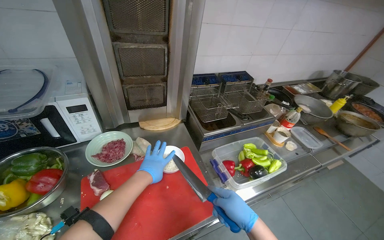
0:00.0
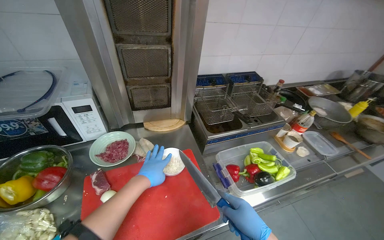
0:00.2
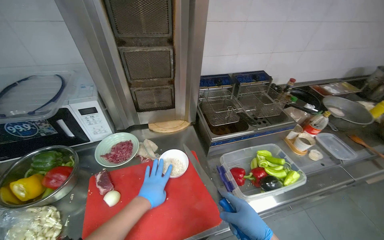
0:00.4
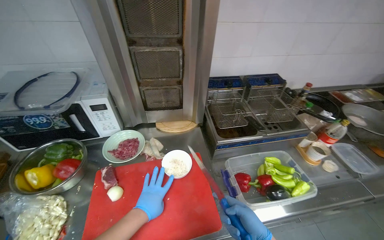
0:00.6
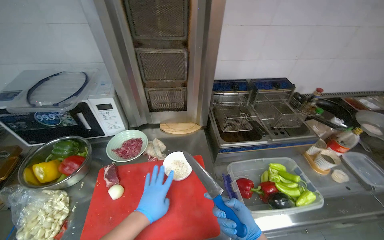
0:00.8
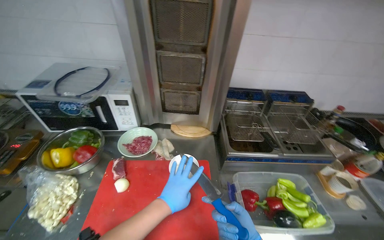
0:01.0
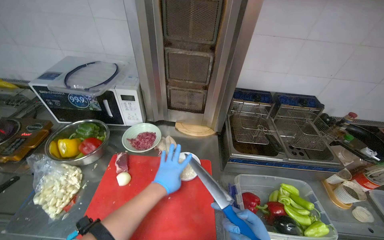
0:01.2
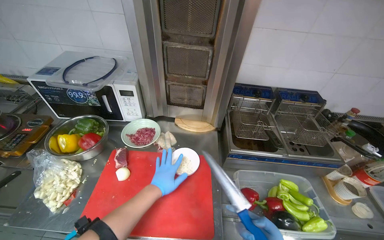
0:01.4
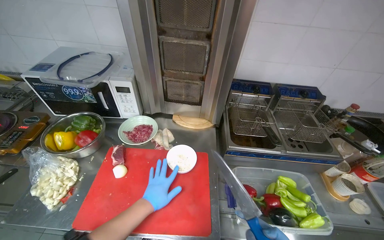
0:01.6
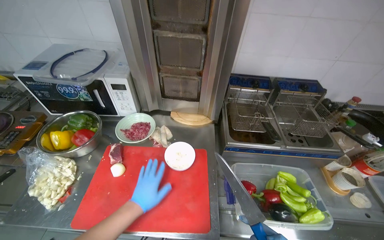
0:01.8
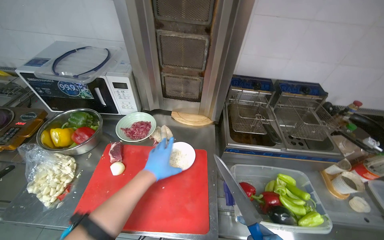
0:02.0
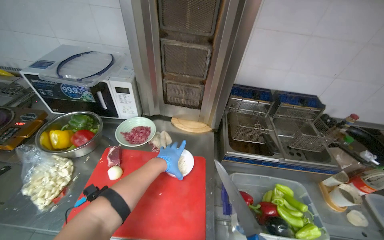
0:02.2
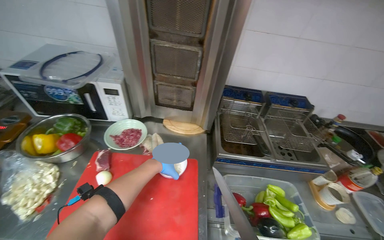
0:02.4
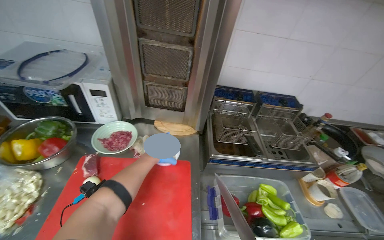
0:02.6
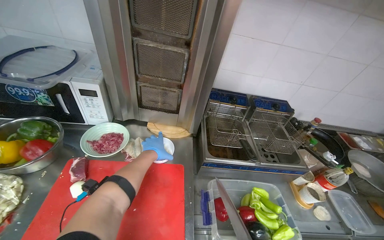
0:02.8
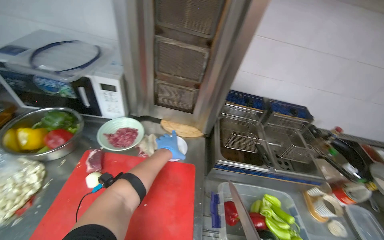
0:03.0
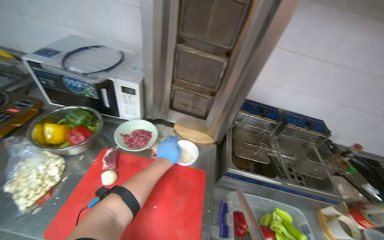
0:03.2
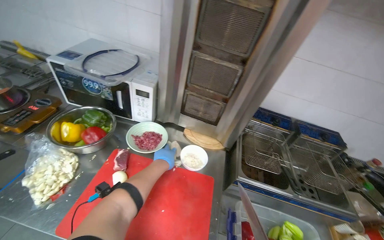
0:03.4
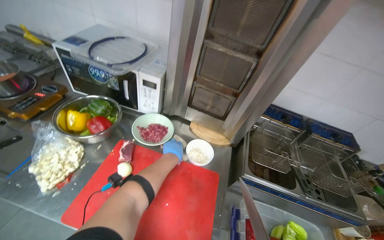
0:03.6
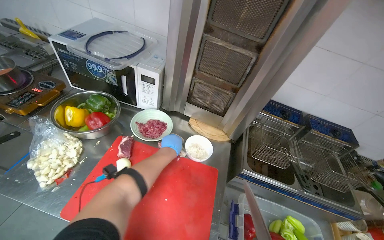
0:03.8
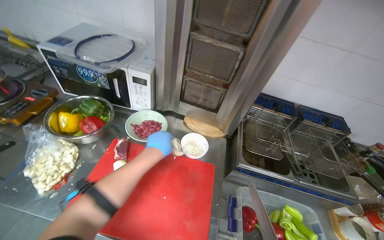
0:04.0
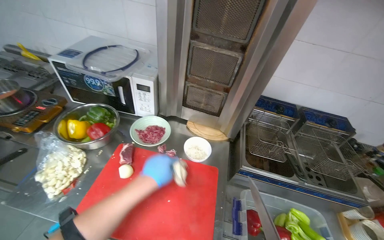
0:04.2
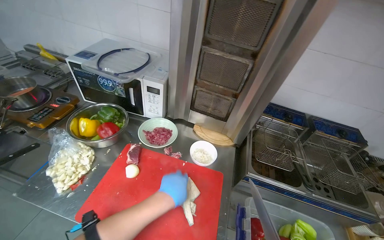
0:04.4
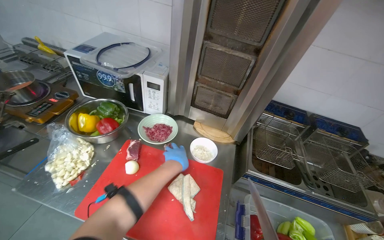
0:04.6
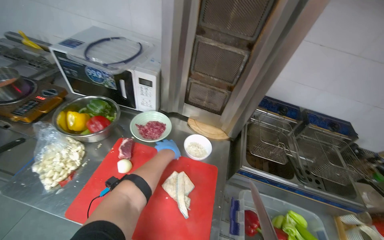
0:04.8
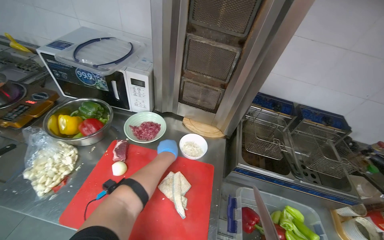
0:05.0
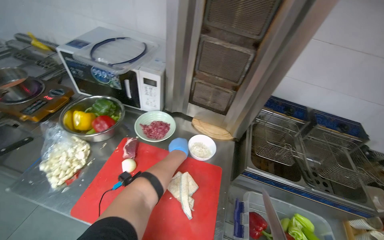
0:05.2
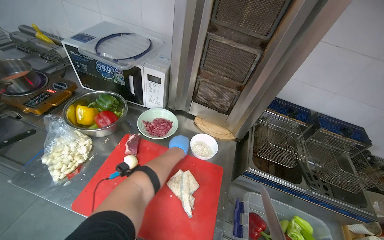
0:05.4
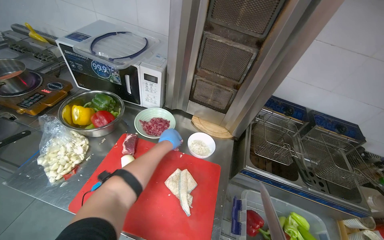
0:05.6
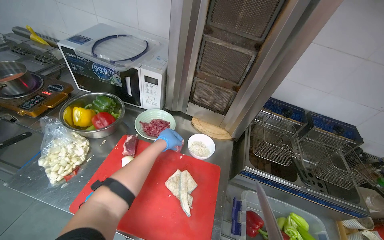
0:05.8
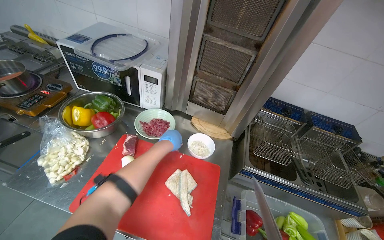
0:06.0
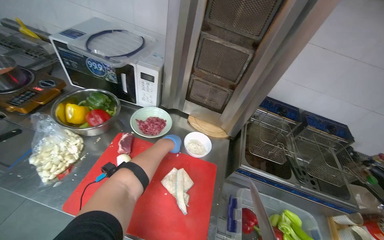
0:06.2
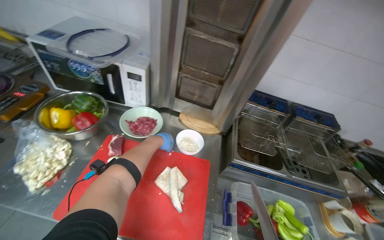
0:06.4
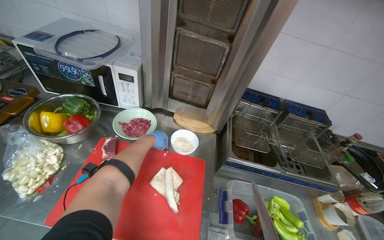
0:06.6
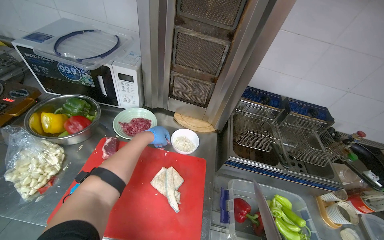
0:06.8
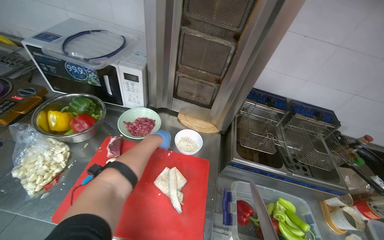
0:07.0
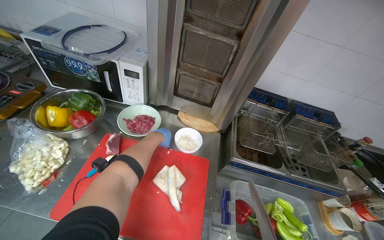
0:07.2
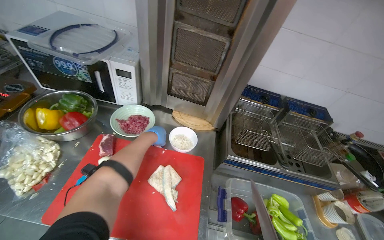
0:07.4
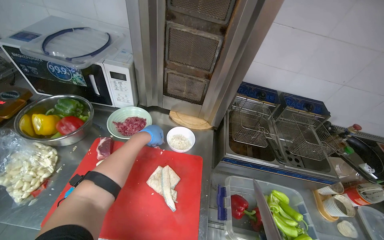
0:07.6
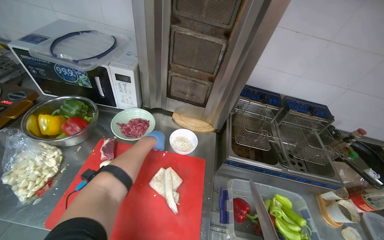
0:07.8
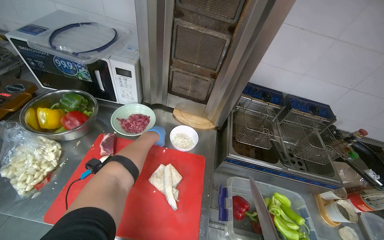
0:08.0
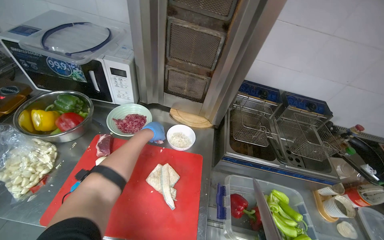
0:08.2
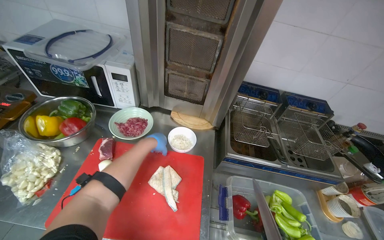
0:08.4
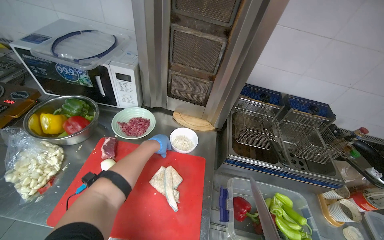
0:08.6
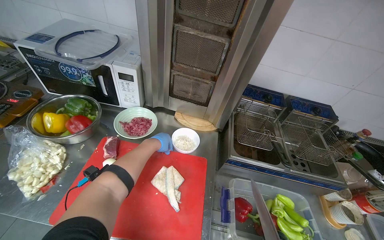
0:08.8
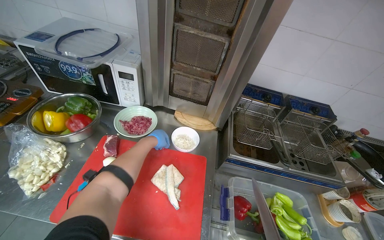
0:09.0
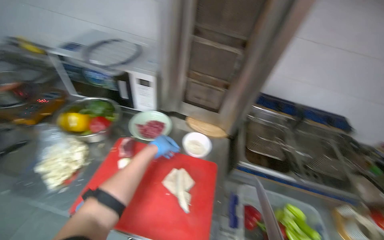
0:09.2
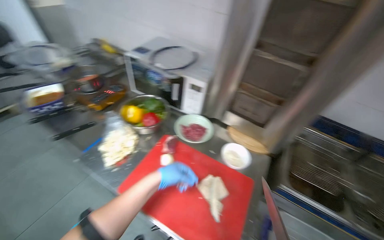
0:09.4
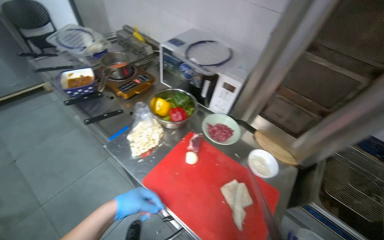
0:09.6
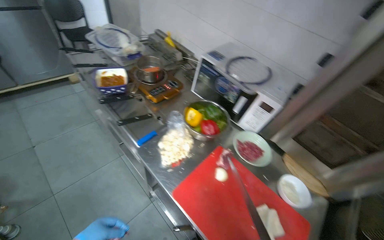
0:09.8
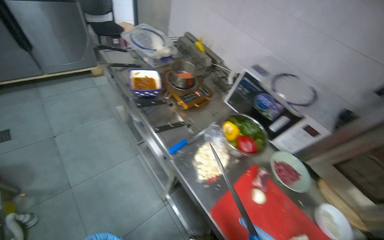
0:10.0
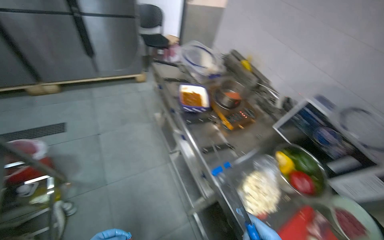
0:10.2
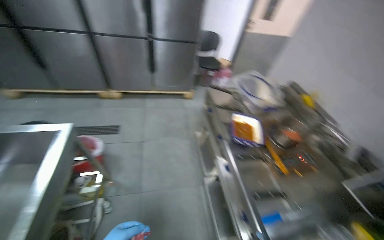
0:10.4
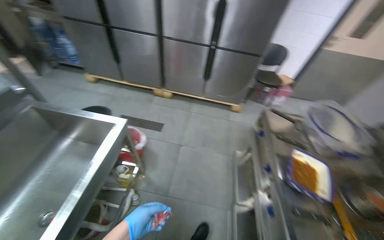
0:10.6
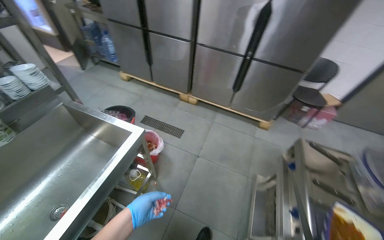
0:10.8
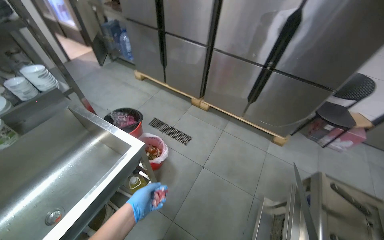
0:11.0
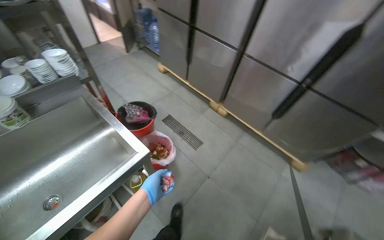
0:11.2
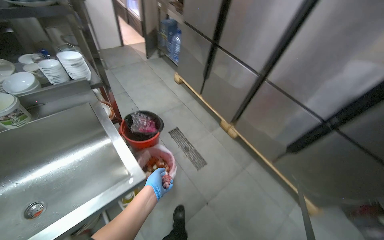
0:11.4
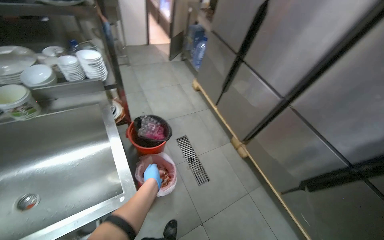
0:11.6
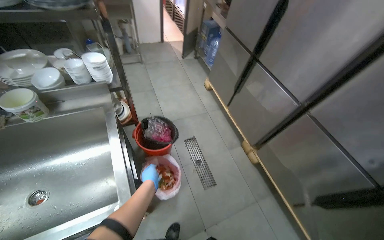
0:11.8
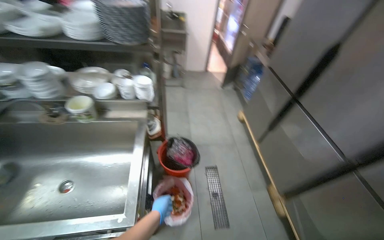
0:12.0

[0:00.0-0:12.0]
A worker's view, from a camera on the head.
Job: preparing food.
The whole recording: Chopping onions on cutting board. The worker chops onions on a red cutting board and performs other kitchen tasks in between.
0:00.0 to 0:01.6: The wearer's head swings about 30 degrees to the left. The left hand shifts roughly 10 cm down the picture.
0:01.6 to 0:03.0: The left hand travels up the picture, farther from the camera and to the right by roughly 25 cm.
0:03.0 to 0:04.4: The left hand travels nearer to the camera by some 15 cm.
0:04.4 to 0:06.0: The left hand is displaced farther from the camera and up the picture by about 20 cm.
0:09.0 to 0:10.4: The camera is carried roughly 80 cm. The head rotates about 70 degrees to the left. The view tilts some 10 degrees upward.
0:10.4 to 0:12.0: The wearer moves approximately 90 cm. The wearer looks some 95 degrees further to the left.

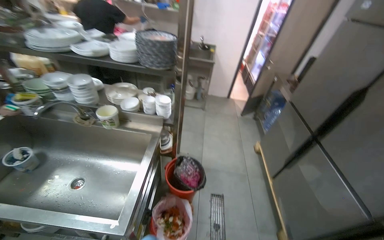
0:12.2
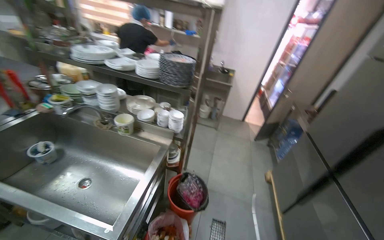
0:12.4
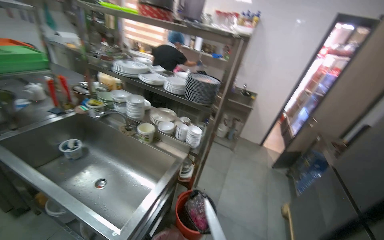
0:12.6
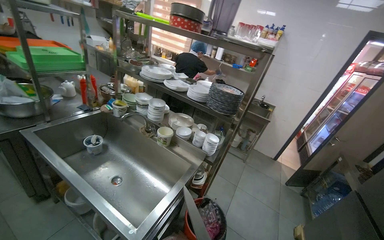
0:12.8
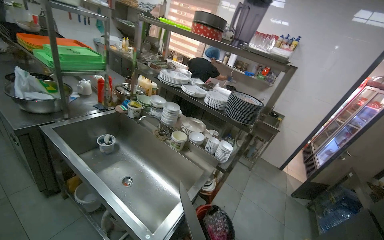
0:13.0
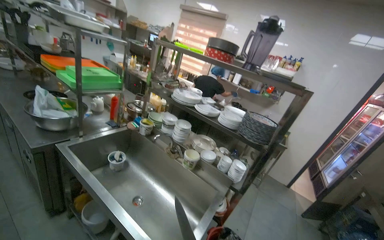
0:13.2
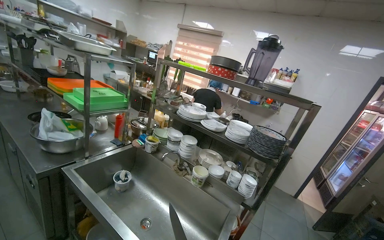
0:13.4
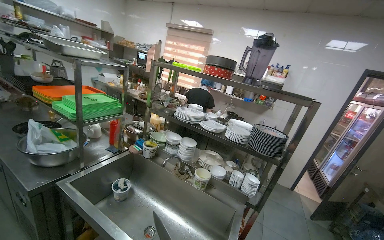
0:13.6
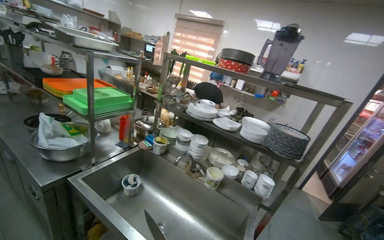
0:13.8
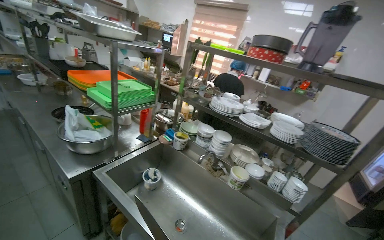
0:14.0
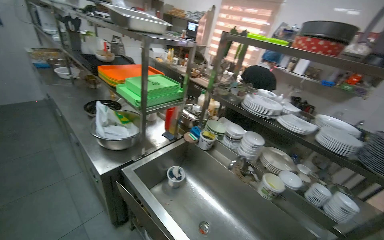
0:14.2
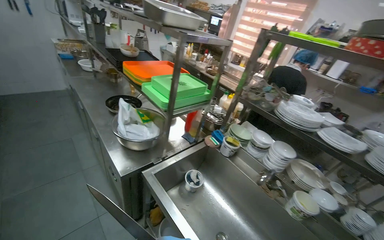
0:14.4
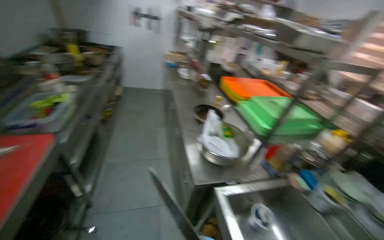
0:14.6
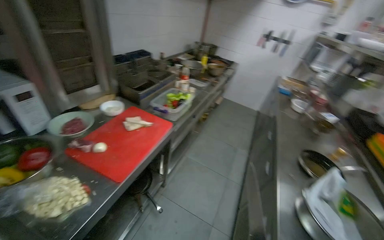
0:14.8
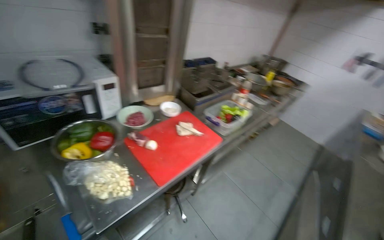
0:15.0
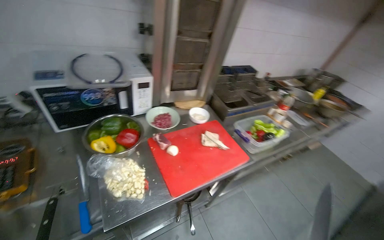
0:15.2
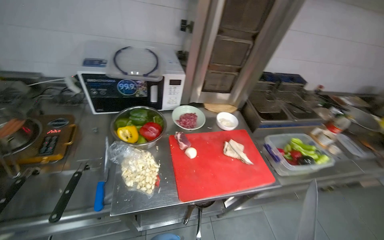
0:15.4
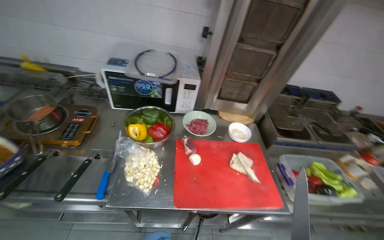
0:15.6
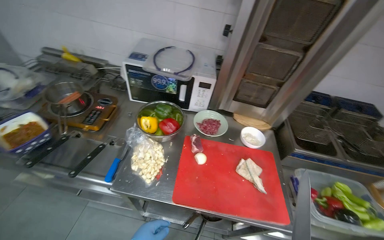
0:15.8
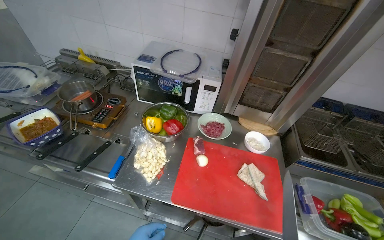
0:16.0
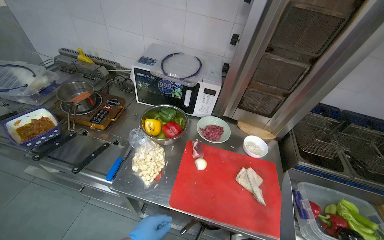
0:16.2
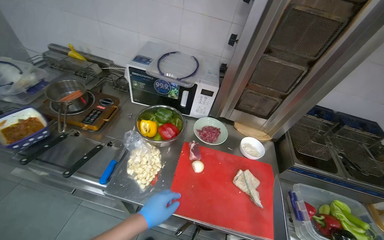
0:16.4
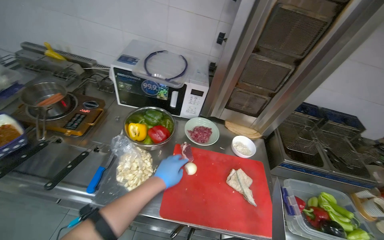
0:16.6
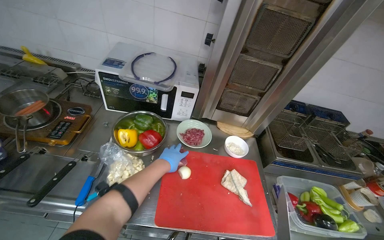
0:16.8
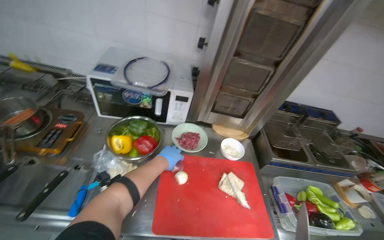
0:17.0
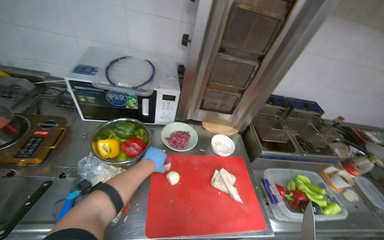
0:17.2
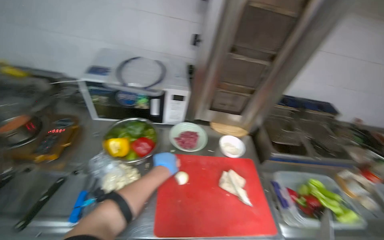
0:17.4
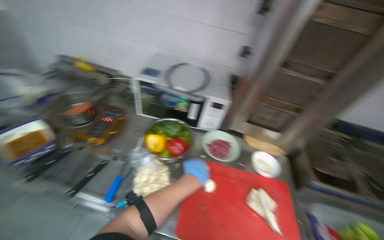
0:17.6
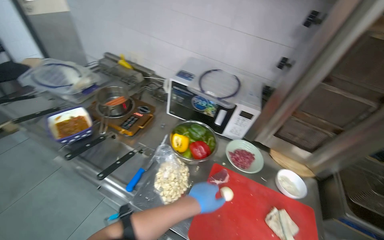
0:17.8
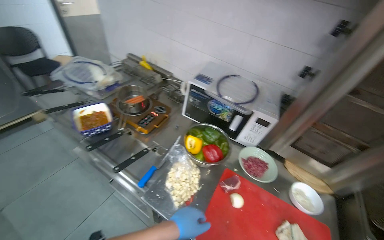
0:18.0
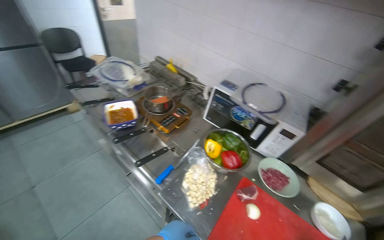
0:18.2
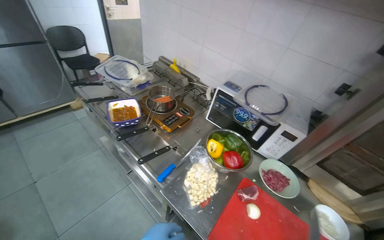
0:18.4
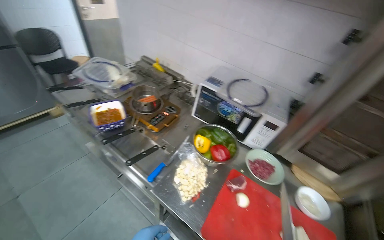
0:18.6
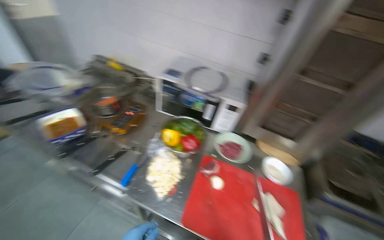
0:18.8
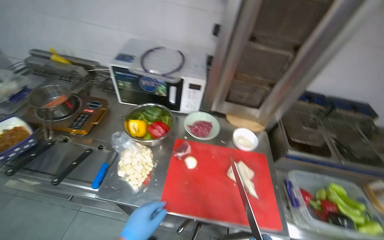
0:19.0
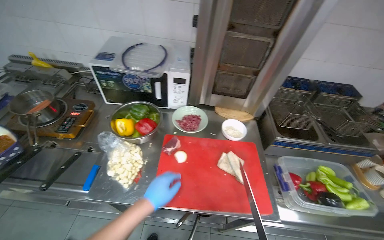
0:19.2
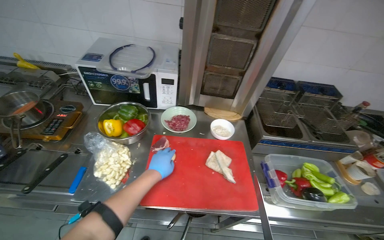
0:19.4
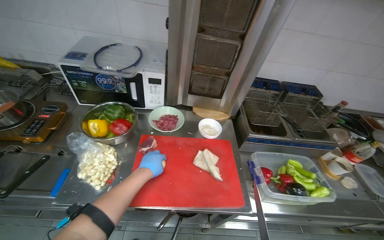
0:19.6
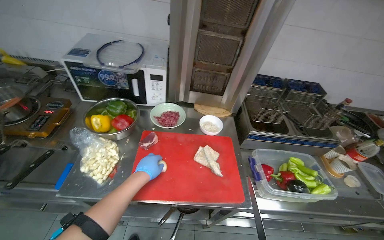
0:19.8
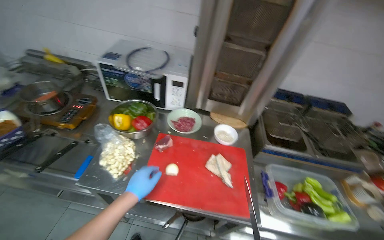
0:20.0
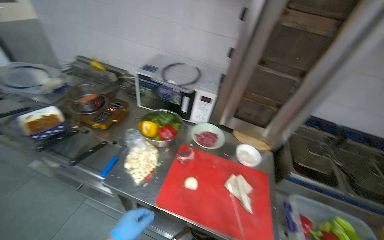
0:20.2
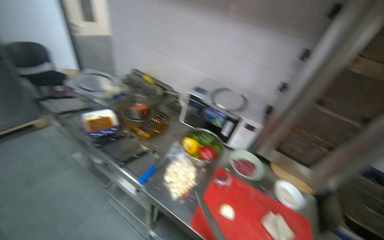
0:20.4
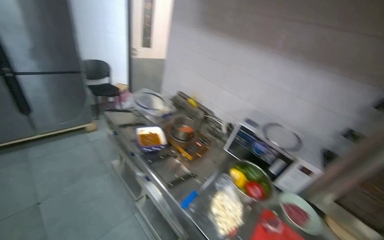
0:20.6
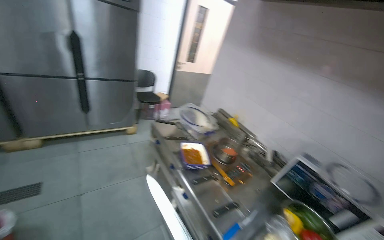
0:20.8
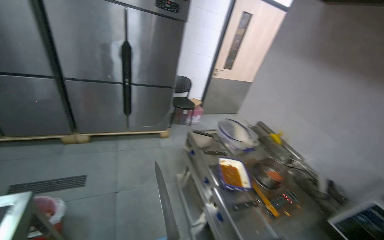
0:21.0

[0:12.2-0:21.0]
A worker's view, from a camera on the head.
Job: preparing food.
The whole recording: Chopping onions on cutting board. The worker chops onions on a red cutting board and performs other kitchen tasks in between.
0:12.2 to 0:13.6: The camera travels about 40 cm. The wearer looks roughly 25 degrees further to the left. The camera pitches upward, by about 25 degrees.
0:13.6 to 0:15.2: The camera travels some 80 cm. The wearer's head swings about 120 degrees to the left.
0:15.2 to 0:16.6: The wearer looks about 35 degrees further to the left.
0:16.6 to 0:18.0: The wearer looks approximately 25 degrees further to the left.
0:18.0 to 0:19.6: The wearer looks about 30 degrees further to the right.
0:19.6 to 0:21.0: The camera travels about 70 cm. The head turns to the left by approximately 65 degrees. The wearer looks roughly 25 degrees further upward.
